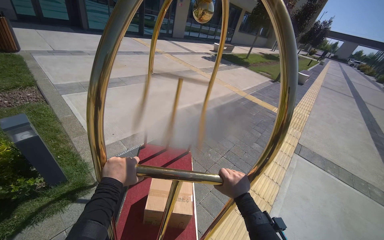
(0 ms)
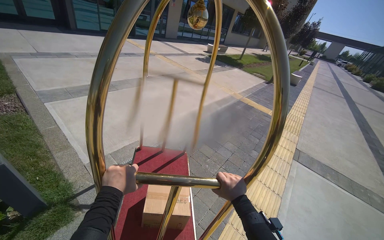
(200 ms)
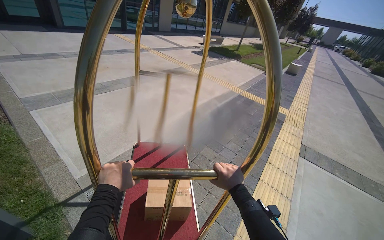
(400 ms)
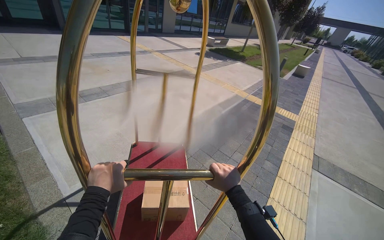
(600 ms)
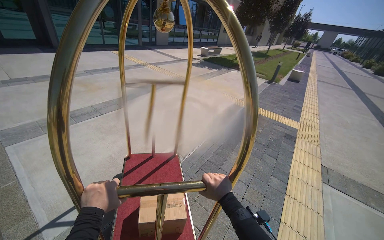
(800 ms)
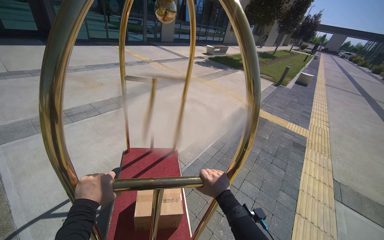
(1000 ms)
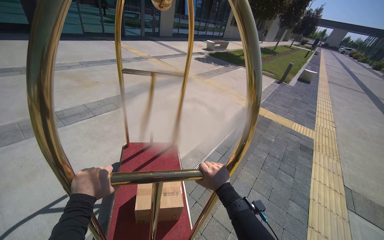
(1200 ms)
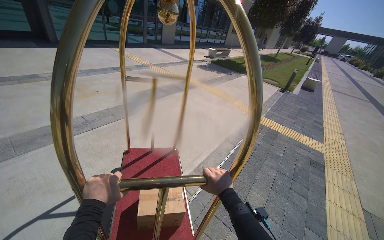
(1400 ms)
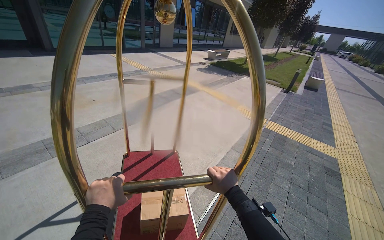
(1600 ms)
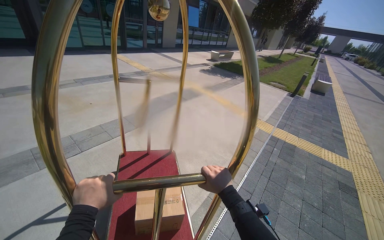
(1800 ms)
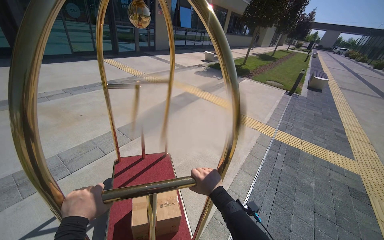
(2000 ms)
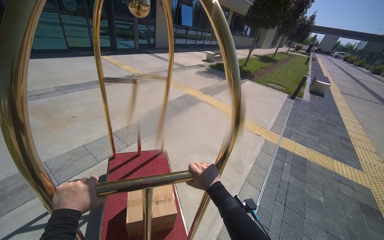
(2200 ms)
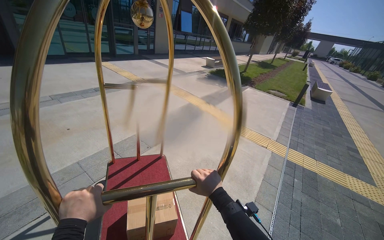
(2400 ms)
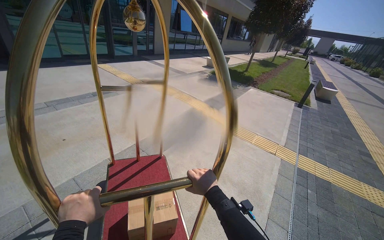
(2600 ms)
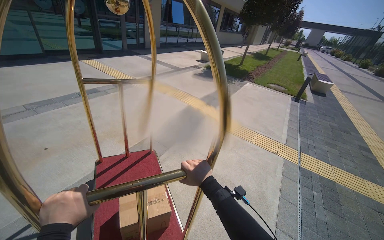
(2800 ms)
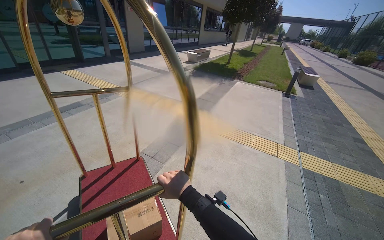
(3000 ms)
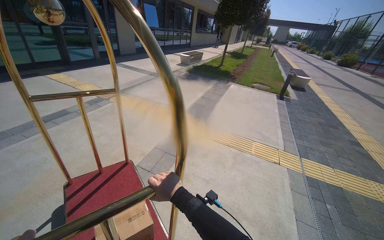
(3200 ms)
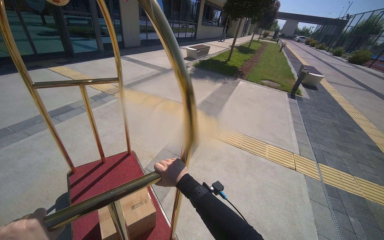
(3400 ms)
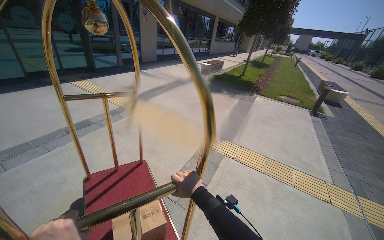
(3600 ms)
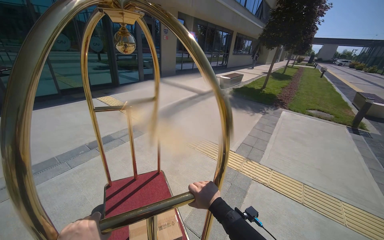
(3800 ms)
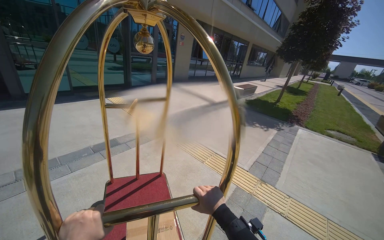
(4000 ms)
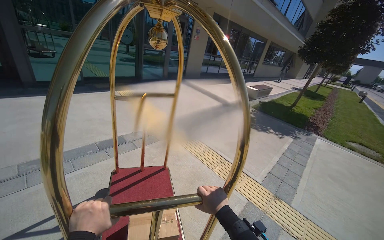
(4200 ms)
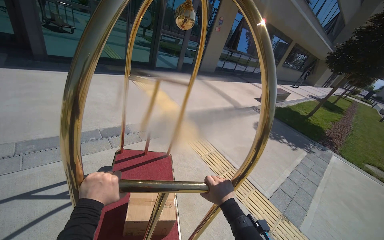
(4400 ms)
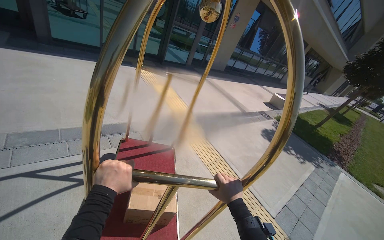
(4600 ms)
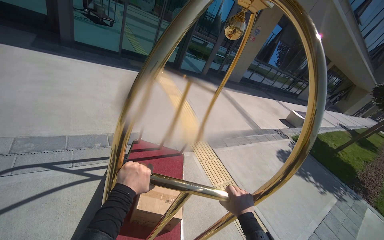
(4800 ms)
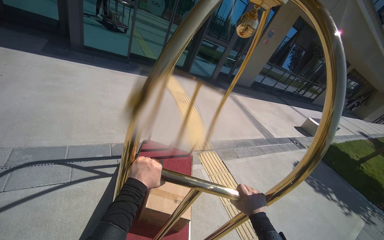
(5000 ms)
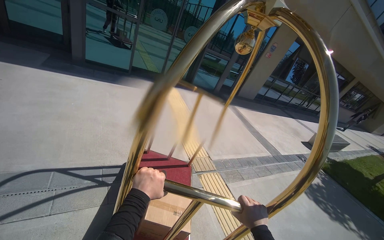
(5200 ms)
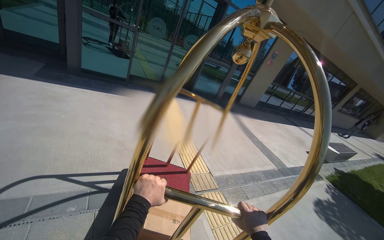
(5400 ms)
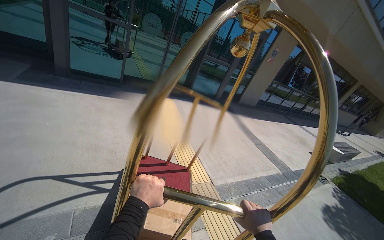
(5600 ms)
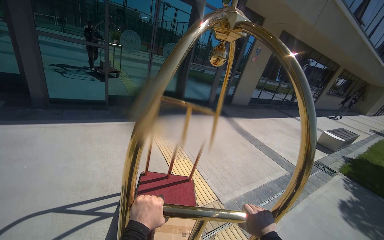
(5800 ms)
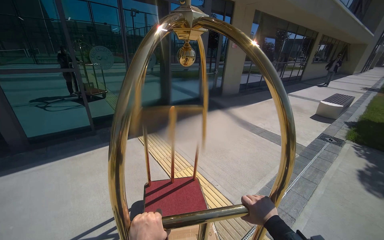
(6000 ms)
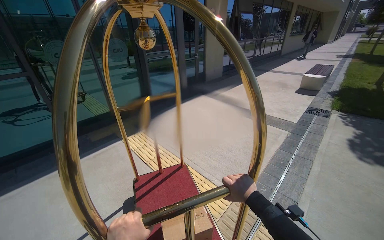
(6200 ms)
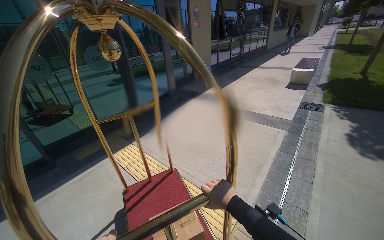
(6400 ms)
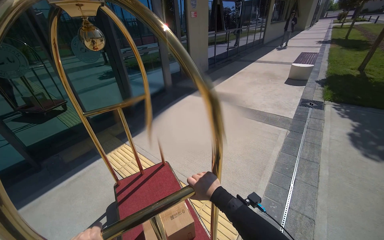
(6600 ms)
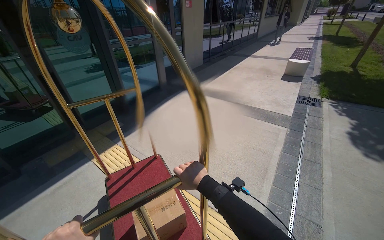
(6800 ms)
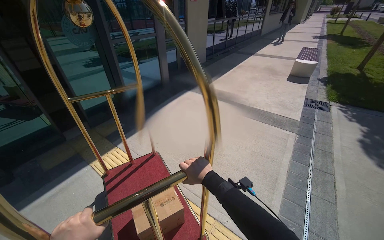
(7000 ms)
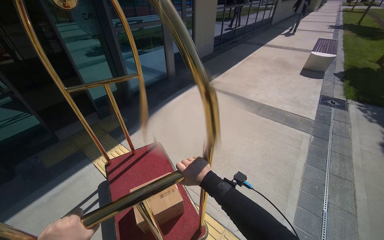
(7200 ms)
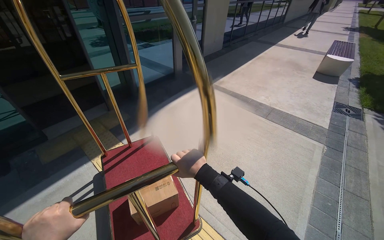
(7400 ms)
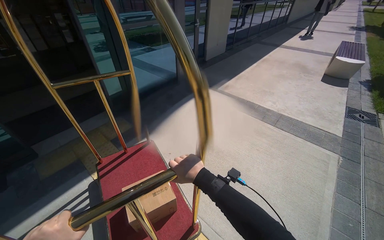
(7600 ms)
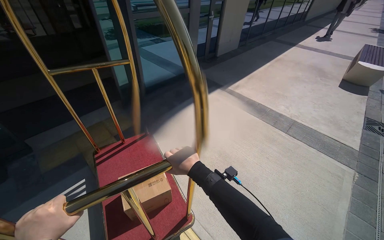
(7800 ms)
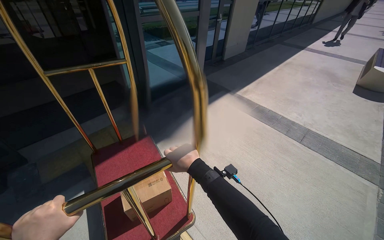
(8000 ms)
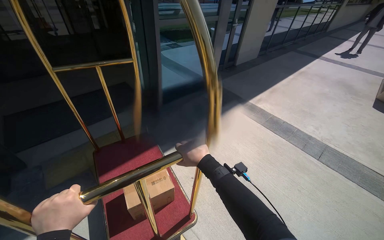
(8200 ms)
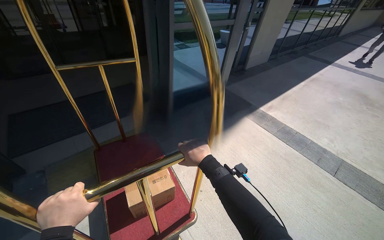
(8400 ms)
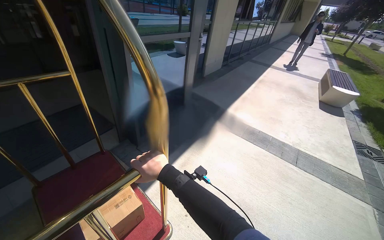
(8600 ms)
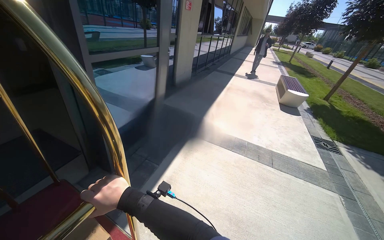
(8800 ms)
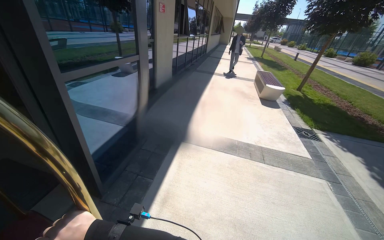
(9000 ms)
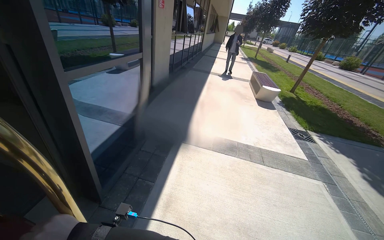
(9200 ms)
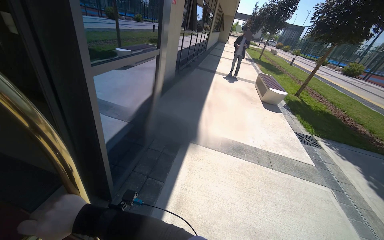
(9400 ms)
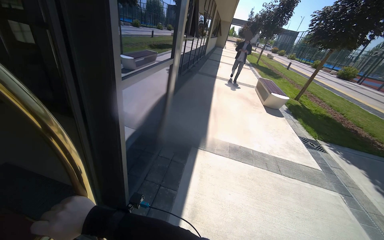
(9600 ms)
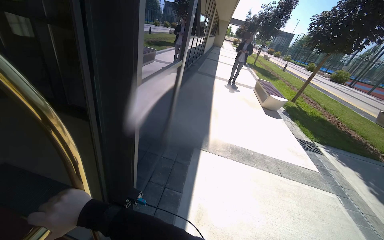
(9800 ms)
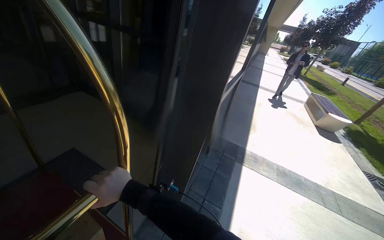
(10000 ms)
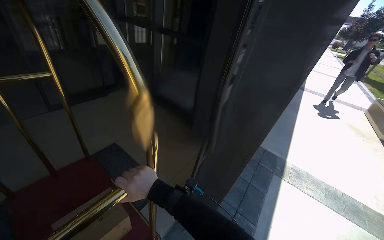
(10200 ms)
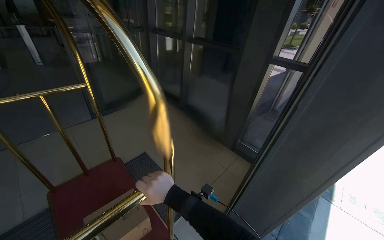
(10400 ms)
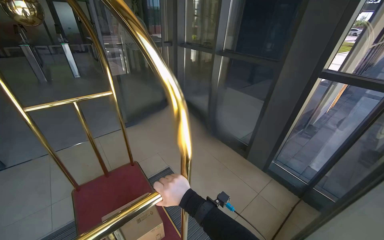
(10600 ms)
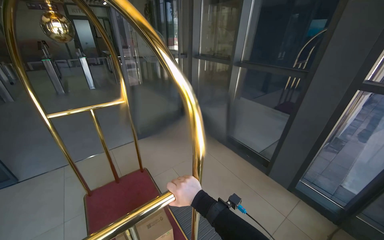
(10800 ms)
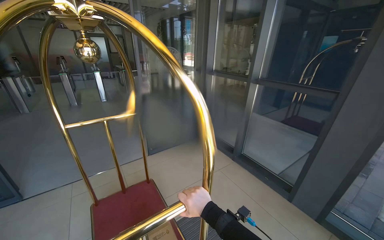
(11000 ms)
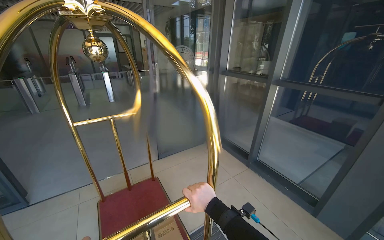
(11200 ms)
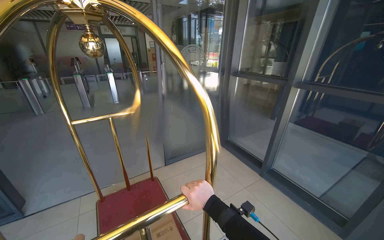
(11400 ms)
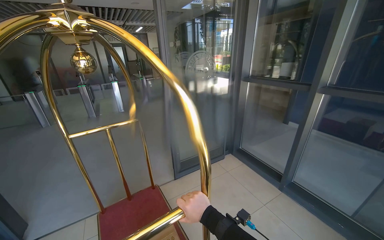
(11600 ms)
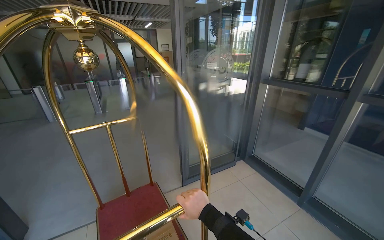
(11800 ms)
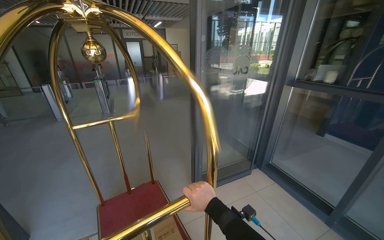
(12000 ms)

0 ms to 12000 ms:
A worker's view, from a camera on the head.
Job: organizing items.
The whole recording: Pushing luggage cart with box. The worker pushes a luggage cart with a box on it along an outdoor path and into a building.
0 ms to 1600 ms: The camera is carried some 1.5 m.
1600 ms to 3000 ms: The camera travels about 1.5 m.
4400 ms to 6000 ms: The head travels roughly 1.5 m.
6000 ms to 7600 ms: The head travels approximately 1.5 m. The view tilts roughly 15 degrees downward.
7600 ms to 9000 ms: The head travels some 90 cm. The view swings approximately 25 degrees to the right.
9000 ms to 10400 ms: The camera travels about 1 m. The wearer's head swings roughly 30 degrees to the left.
10400 ms to 12000 ms: The camera sweeps to the left, by approximately 25 degrees. The wearer looks some 15 degrees further upward.

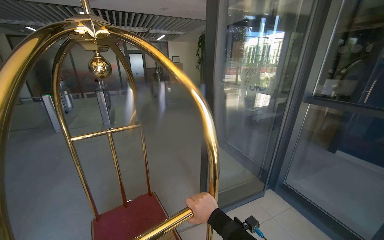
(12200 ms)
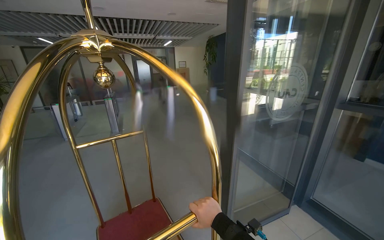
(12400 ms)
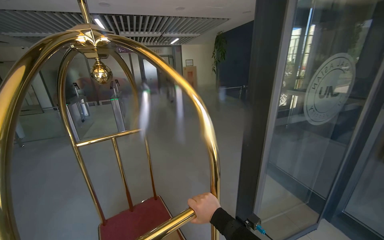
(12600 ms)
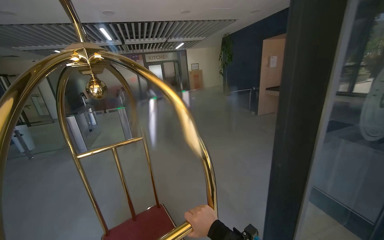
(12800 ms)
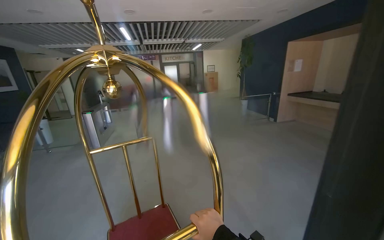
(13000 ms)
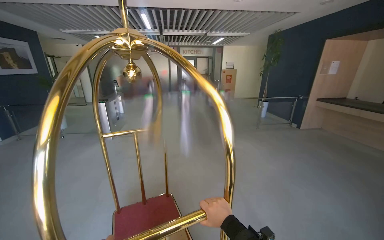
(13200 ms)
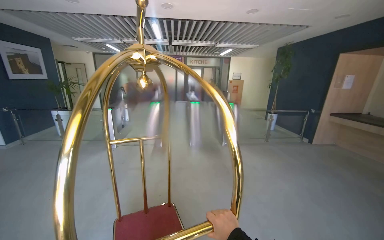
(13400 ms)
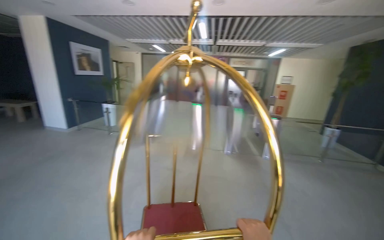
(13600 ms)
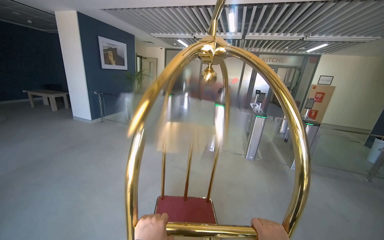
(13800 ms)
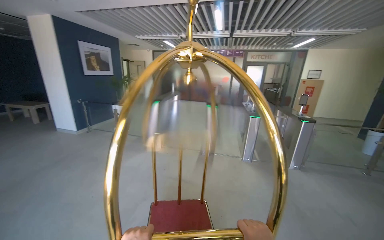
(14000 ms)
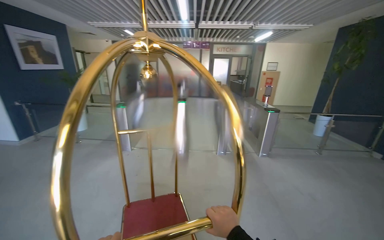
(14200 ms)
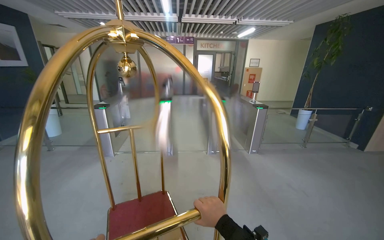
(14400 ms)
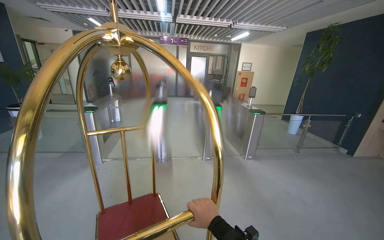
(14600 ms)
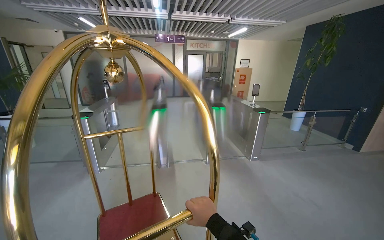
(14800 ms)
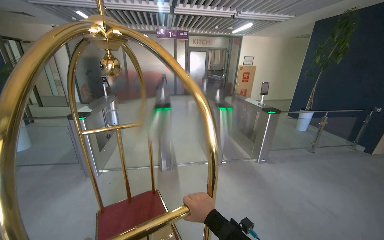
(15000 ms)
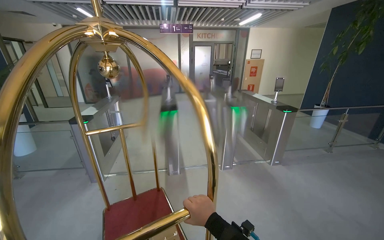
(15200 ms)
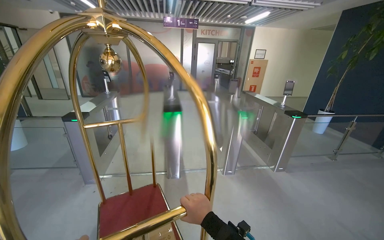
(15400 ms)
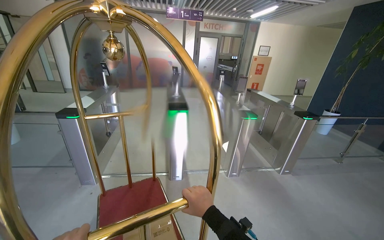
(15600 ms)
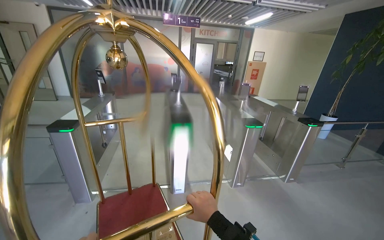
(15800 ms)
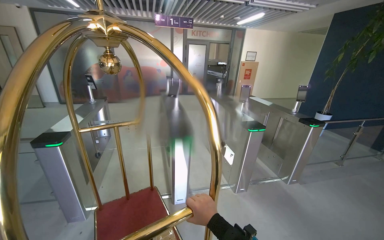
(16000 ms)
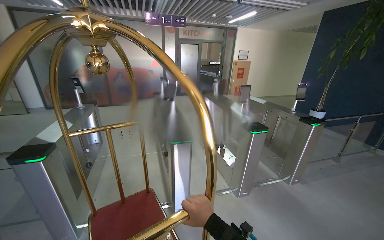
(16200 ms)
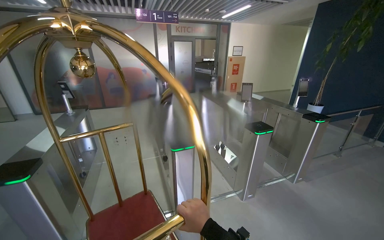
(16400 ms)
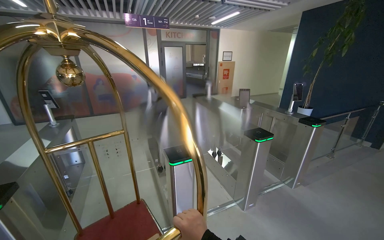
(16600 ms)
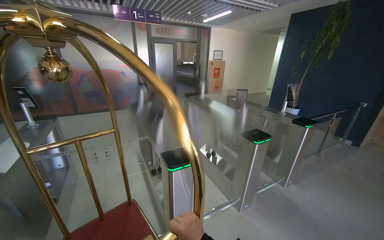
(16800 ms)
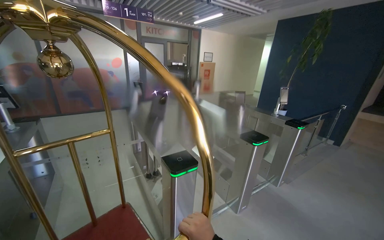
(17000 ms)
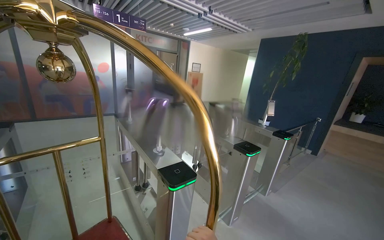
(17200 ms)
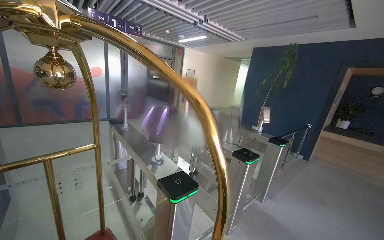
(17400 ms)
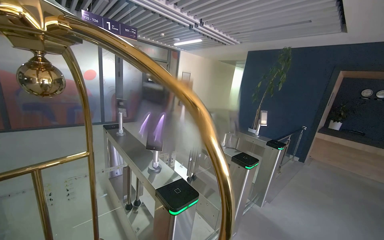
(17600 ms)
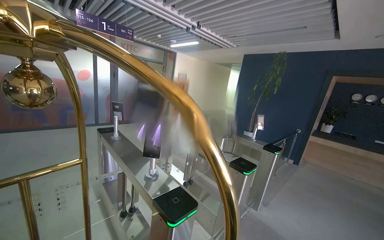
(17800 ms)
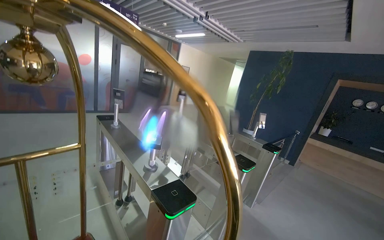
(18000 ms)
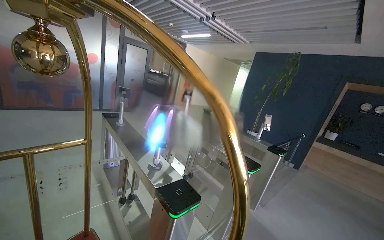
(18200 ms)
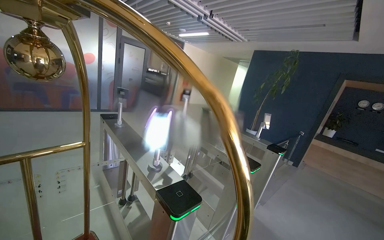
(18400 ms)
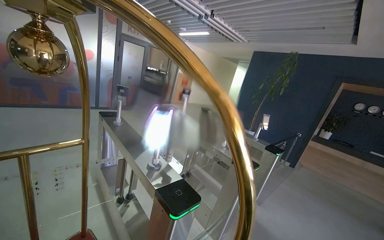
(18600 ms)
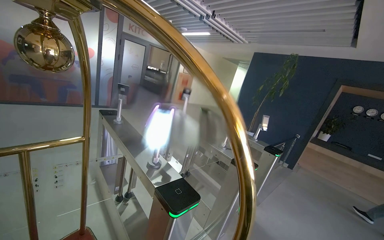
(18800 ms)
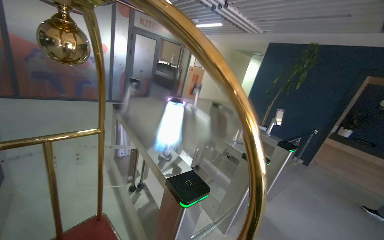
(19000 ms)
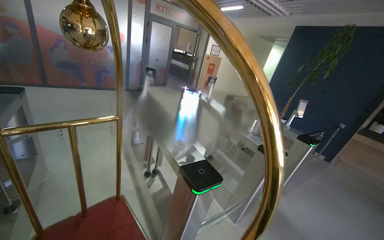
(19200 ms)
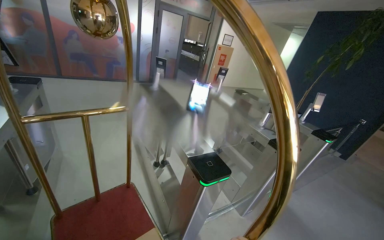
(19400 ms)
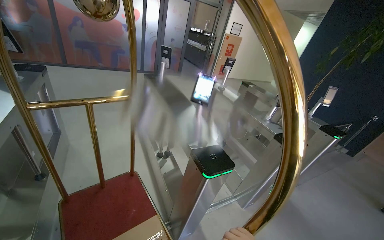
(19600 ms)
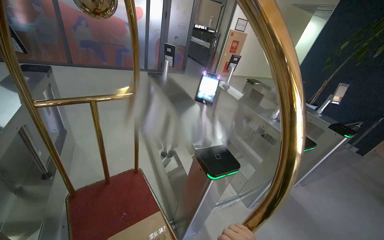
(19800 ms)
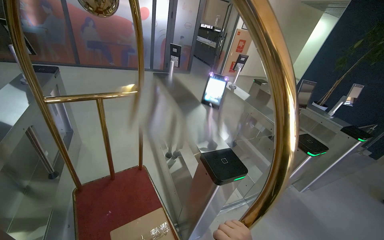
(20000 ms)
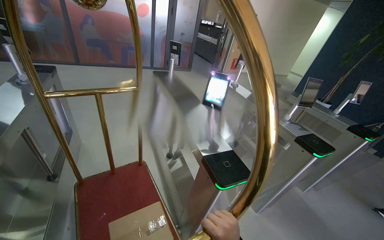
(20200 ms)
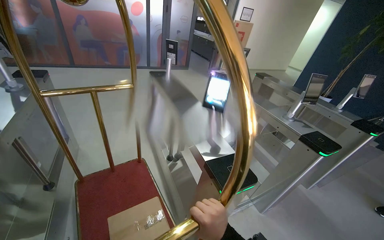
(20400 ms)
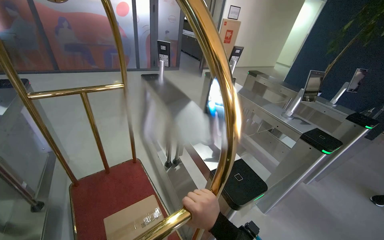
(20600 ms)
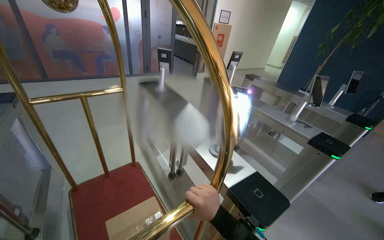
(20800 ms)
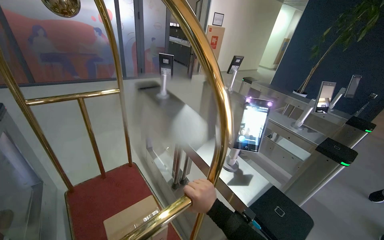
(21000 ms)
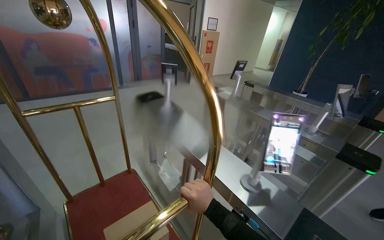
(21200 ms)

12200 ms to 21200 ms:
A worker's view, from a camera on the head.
Job: organizing items.
The whole recording: Pushing luggage cart with box. The worker pushes a luggage cart with a box on it along an outdoor path and into a building.
12200 ms to 13800 ms: The camera is carried about 1.5 m. The wearer's head swings some 40 degrees to the left.
13800 ms to 15200 ms: The wearer moves approximately 1 m. The wearer looks roughly 25 degrees further to the right.
15200 ms to 16600 ms: The wearer moves some 90 cm.
16600 ms to 18200 ms: The camera travels approximately 50 cm. The camera sweeps to the right, by about 20 degrees.
18200 ms to 19800 ms: The camera pitches downward, by about 15 degrees.
19800 ms to 21200 ms: The head travels roughly 50 cm.
